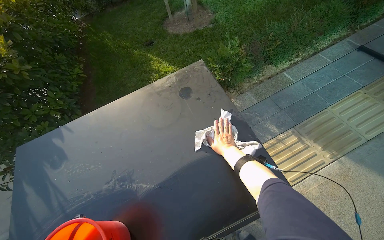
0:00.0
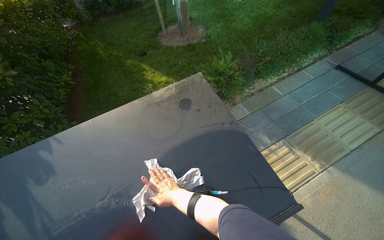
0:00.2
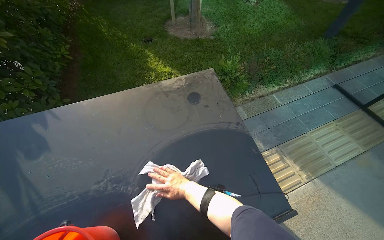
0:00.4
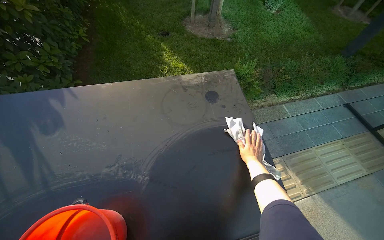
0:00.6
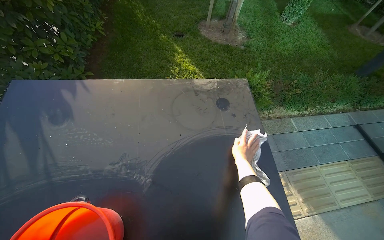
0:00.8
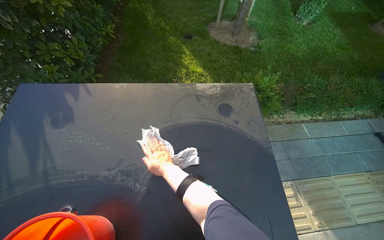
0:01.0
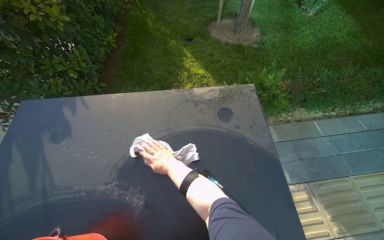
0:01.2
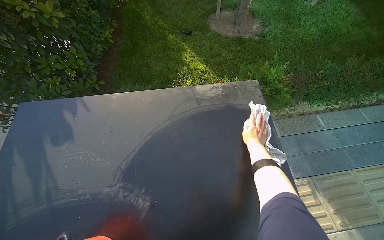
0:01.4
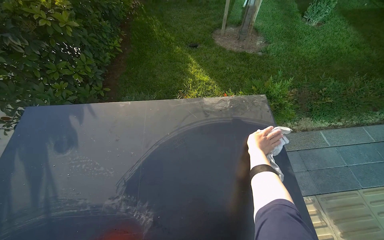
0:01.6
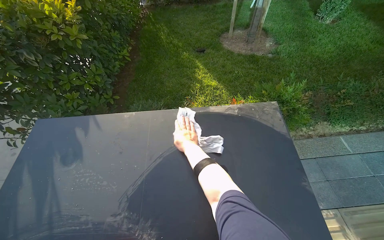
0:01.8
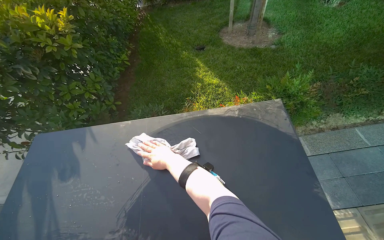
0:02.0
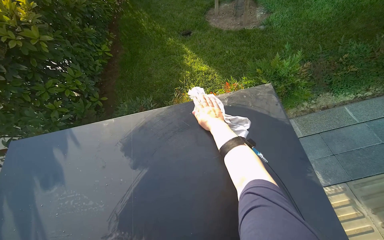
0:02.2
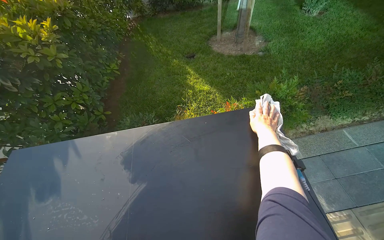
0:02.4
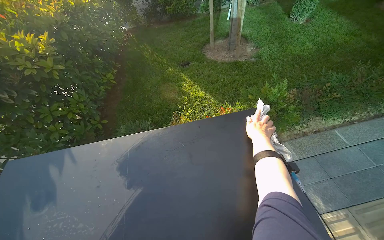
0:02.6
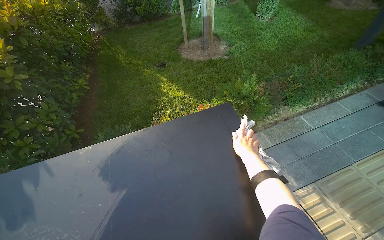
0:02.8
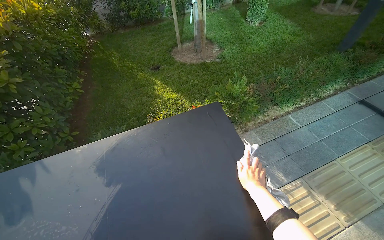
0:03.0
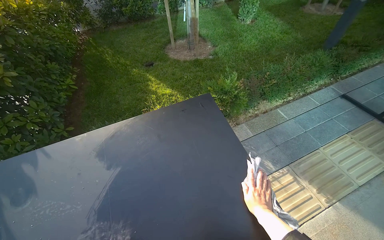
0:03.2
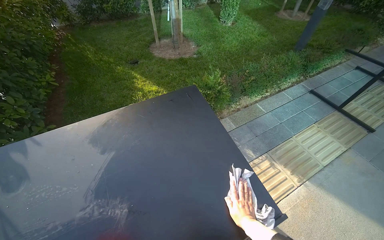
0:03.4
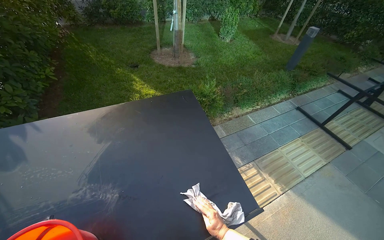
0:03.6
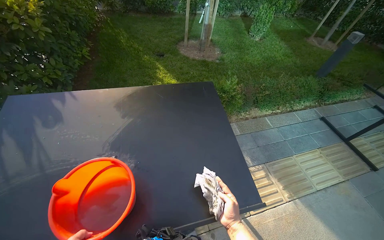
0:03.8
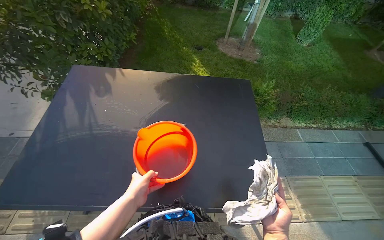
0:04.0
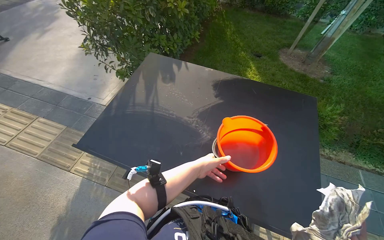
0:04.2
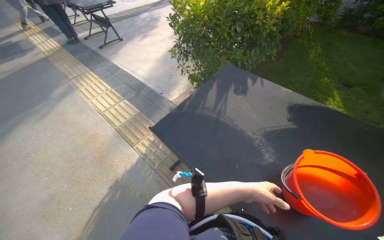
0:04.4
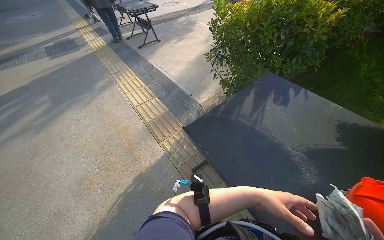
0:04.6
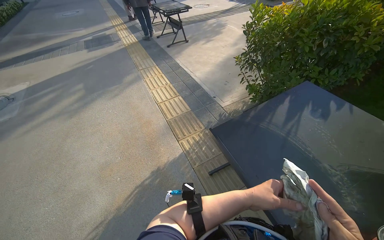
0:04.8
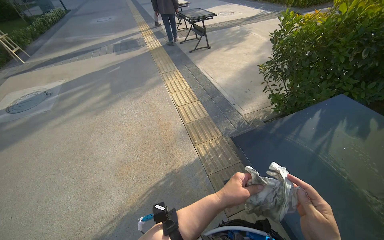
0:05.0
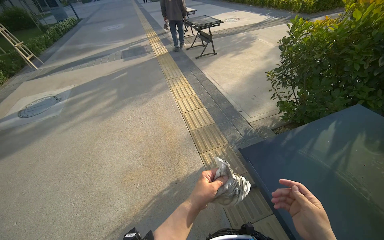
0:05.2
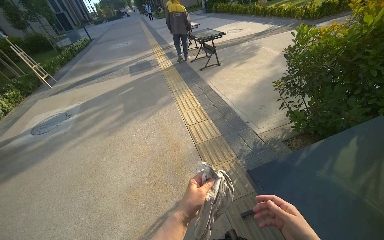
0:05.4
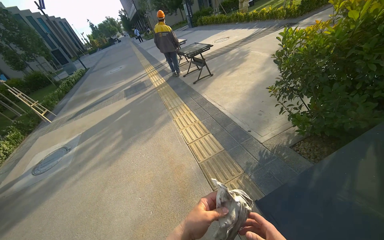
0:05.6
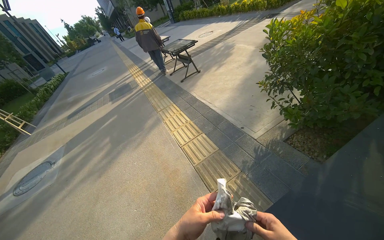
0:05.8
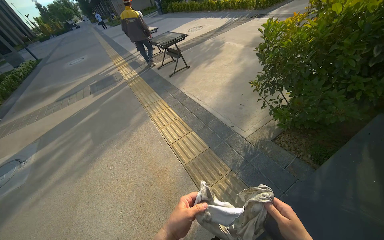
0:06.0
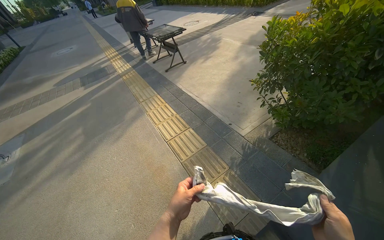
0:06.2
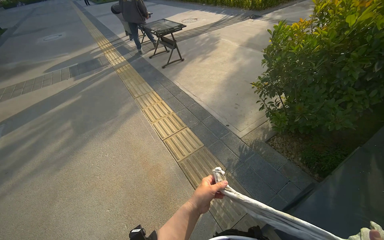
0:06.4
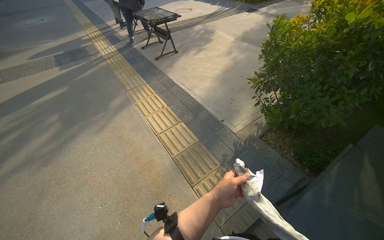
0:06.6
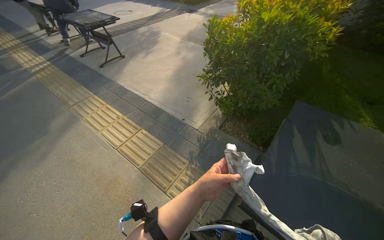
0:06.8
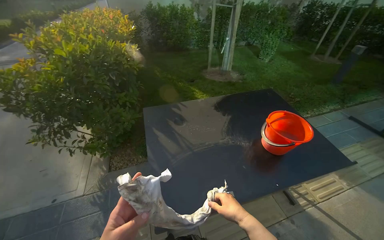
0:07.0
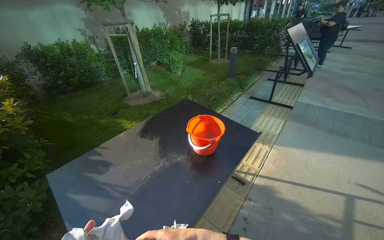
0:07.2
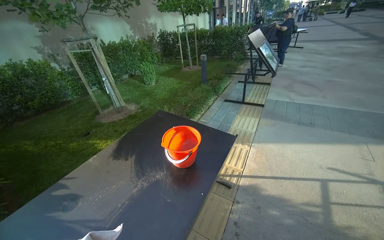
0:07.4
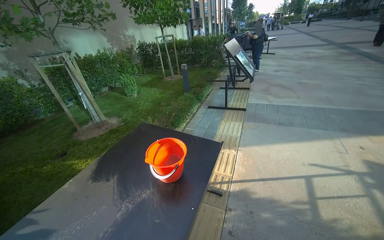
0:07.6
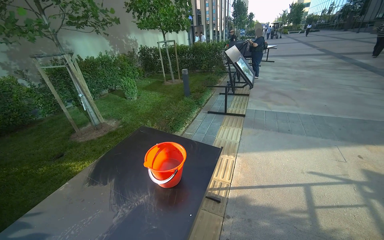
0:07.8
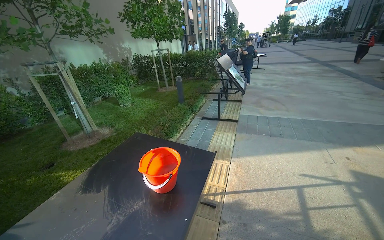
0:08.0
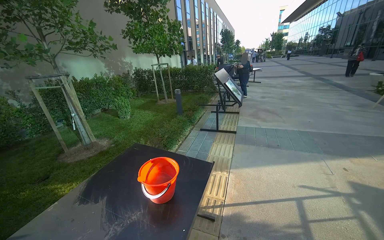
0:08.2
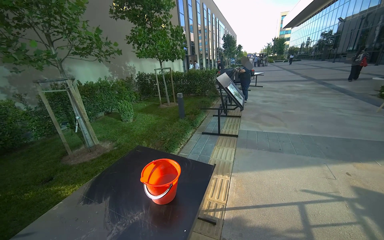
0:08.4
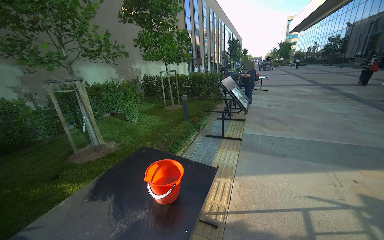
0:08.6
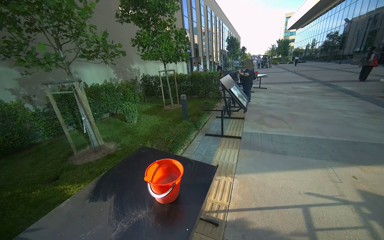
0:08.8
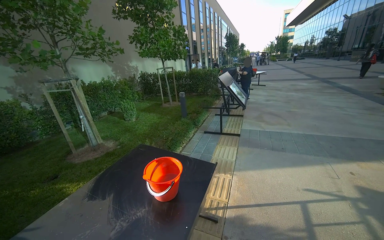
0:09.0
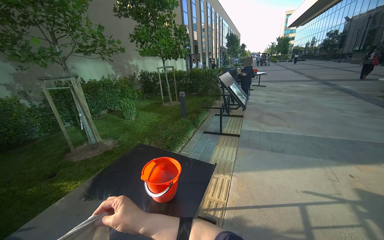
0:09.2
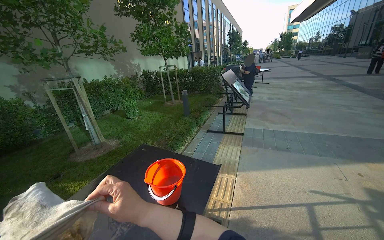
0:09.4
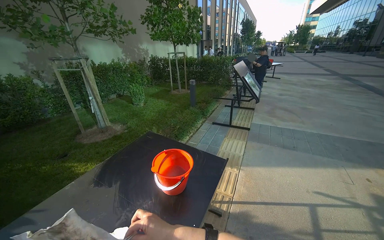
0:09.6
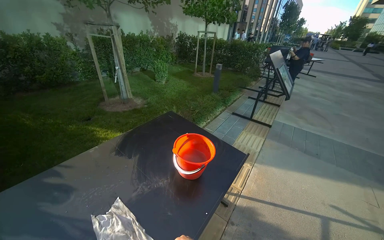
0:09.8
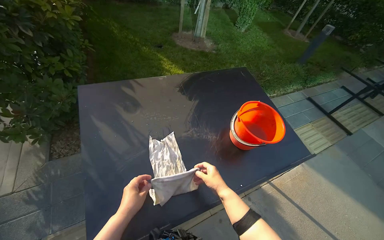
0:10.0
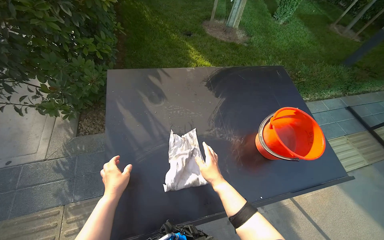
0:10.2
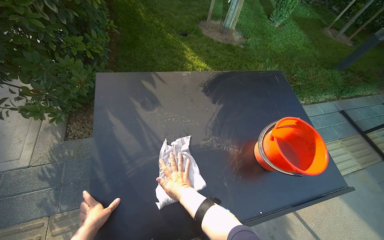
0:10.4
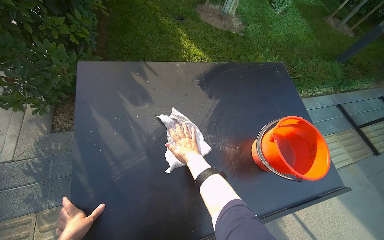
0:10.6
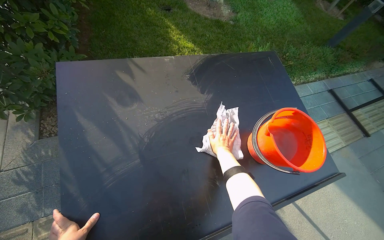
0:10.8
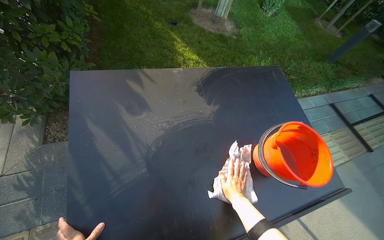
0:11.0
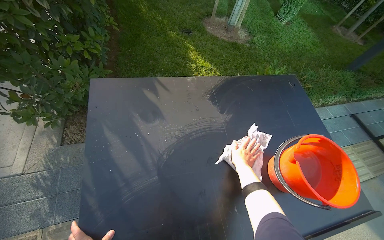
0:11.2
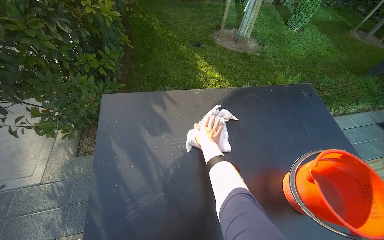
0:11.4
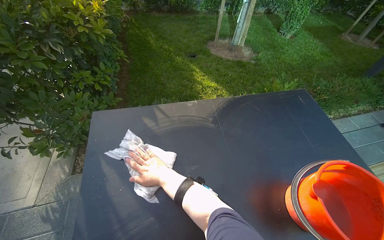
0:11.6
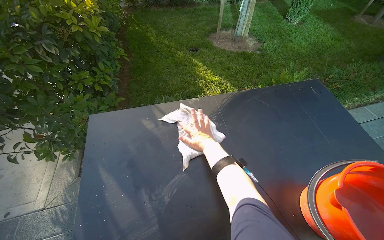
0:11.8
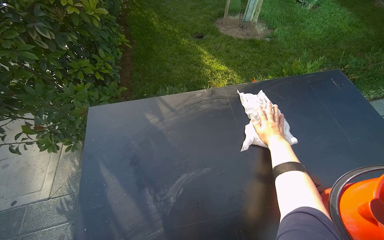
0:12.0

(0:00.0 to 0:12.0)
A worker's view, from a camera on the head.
Job: wiping surfaces.
The whole recording: Cleaning table surface. The worker pours water and uses a cloth and squeegee to clean the table surface.
0:00.0 - 0:01.6: The right hand heads to the left, covering approximately 30 cm.
0:01.6 - 0:03.0: The right hand travels to the right by some 35 cm.
0:03.0 - 0:04.4: The camera travels some 60 cm. The wearer's head swings some 65 degrees to the left.
0:04.4 - 0:06.0: The wearer moves approximately 50 cm. The camera sweeps to the left, by approximately 15 degrees.
0:06.0 - 0:07.6: The wearer's head swings about 125 degrees to the right. The camera pitches upward, by some 15 degrees.
0:09.0 - 0:10.4: The camera is carried about 40 cm. The head turns to the left by about 55 degrees. The view tips downward by some 30 degrees.
0:10.4 - 0:12.0: The right hand goes left and right, approximately 35 cm each way, reversing 2 times.

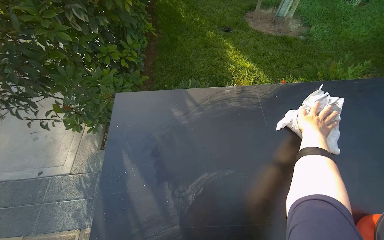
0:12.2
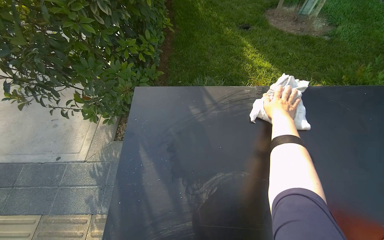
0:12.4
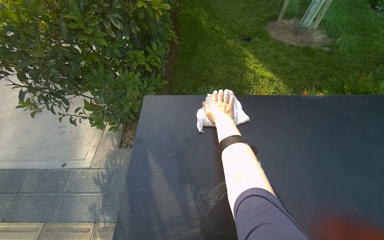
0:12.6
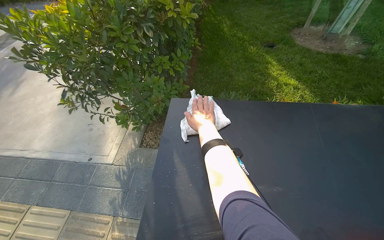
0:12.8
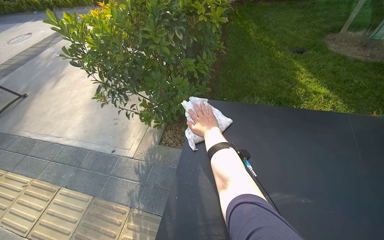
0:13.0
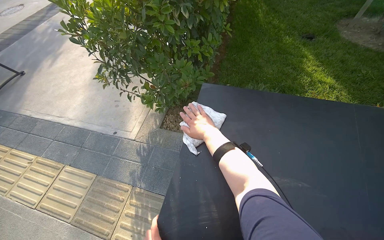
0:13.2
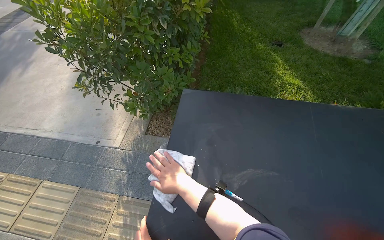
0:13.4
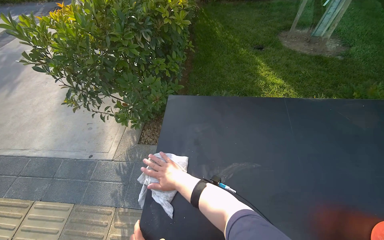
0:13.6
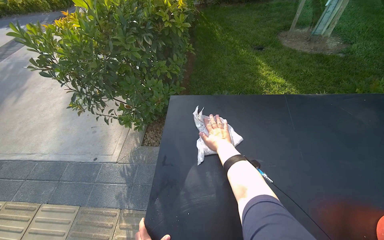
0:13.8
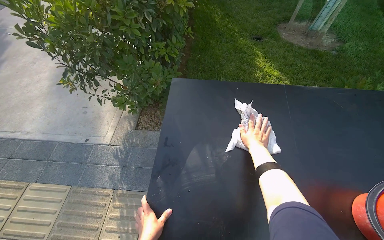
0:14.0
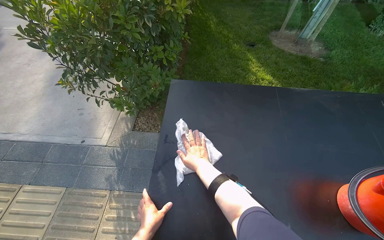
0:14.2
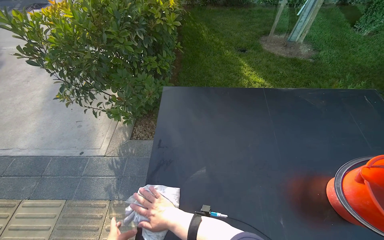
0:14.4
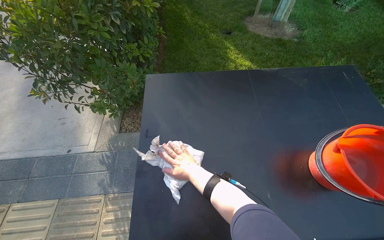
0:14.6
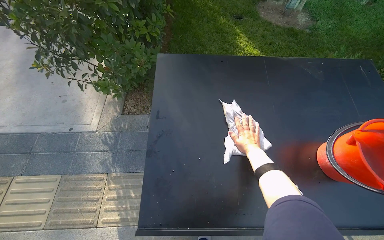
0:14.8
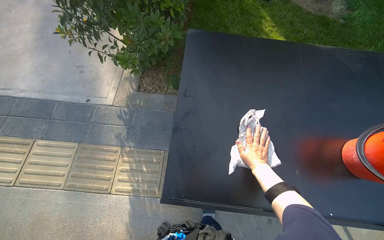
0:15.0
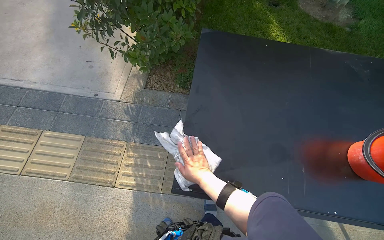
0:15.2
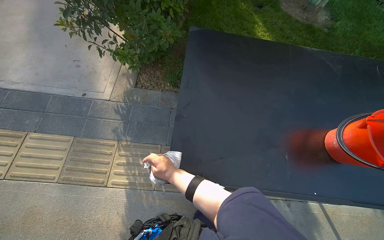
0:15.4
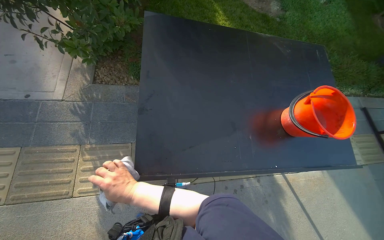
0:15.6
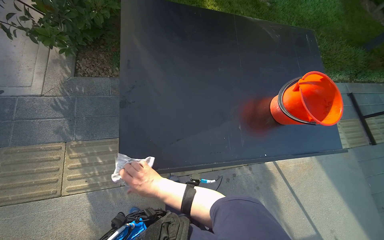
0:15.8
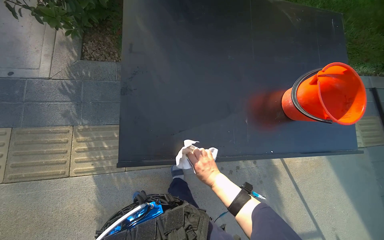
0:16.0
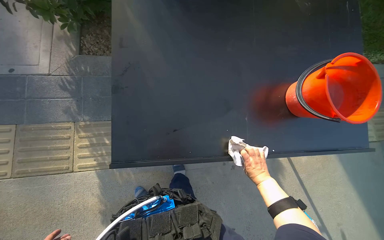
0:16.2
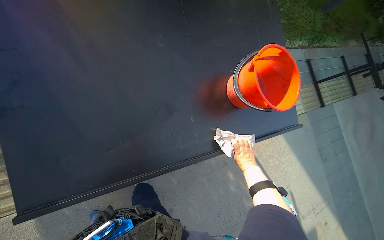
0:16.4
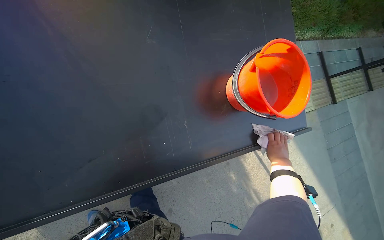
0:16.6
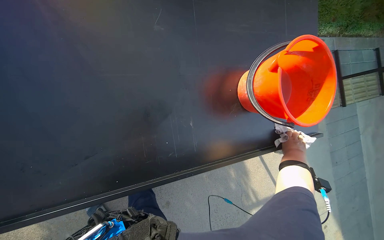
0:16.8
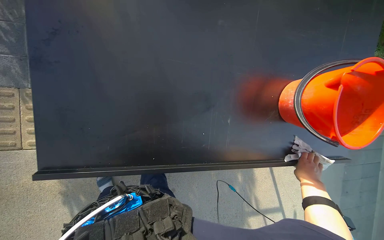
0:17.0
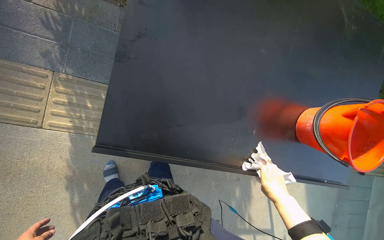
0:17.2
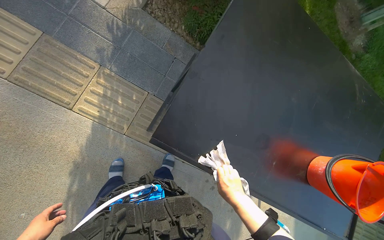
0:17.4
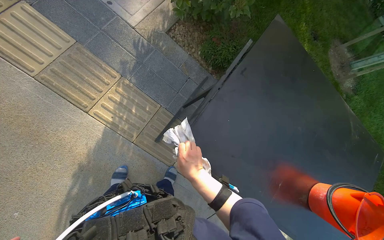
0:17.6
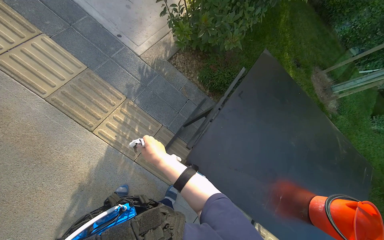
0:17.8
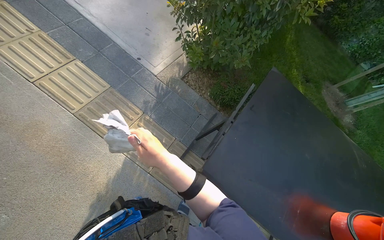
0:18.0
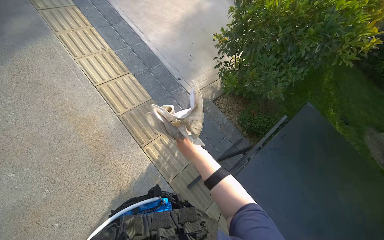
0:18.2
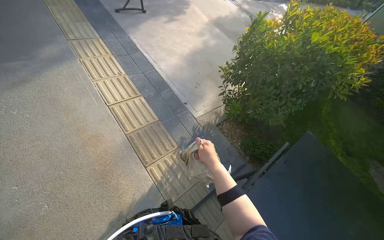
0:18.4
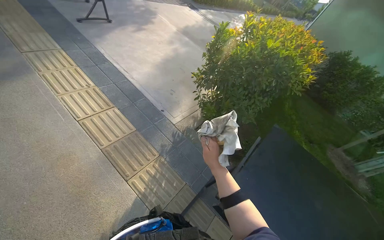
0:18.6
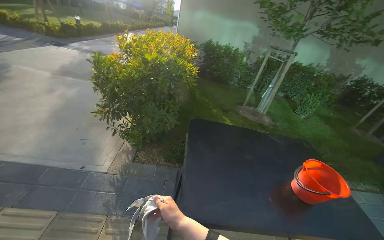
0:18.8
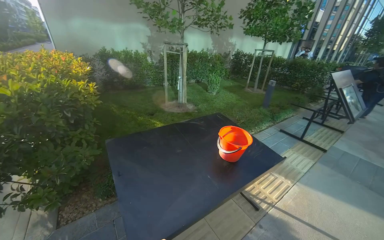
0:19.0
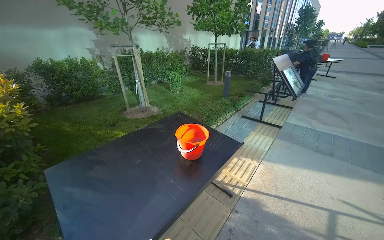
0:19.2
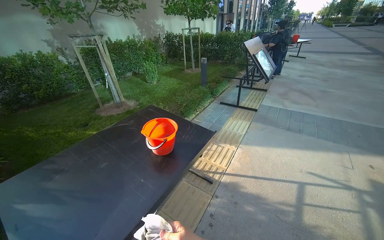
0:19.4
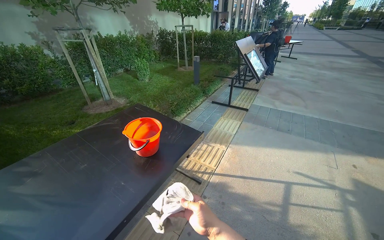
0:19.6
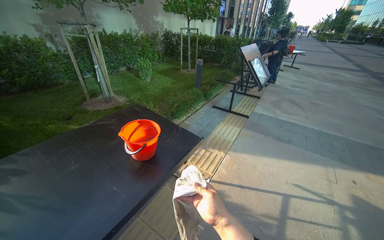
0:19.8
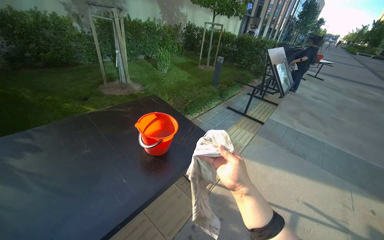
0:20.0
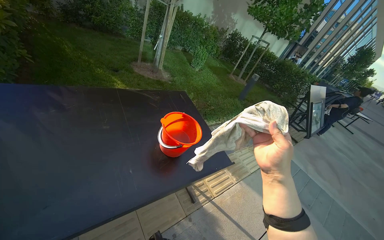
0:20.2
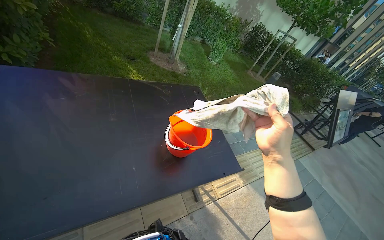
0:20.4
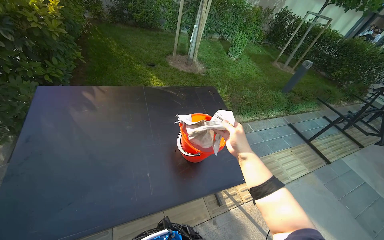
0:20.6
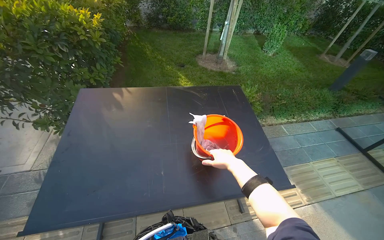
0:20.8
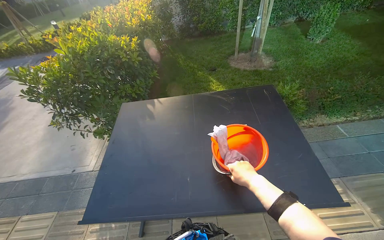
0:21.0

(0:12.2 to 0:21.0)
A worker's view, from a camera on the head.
Job: wiping surfaces.
The whole recording: Cleaning table surface. The worker pours water and uses a cloth and squeegee to clean the table surface.
0:12.2 - 0:13.6: The right hand shifts roughly 60 cm to the left.
0:13.6 - 0:15.2: The camera pitches downward, by approximately 15 degrees. The right hand moves left and right over approximately 30 cm, changing direction 3 times.
0:15.2 - 0:16.6: The head turns to the right by about 30 degrees. The camera pitches downward, by some 20 degrees. The right hand moves to the right, some 70 cm.
0:16.6 - 0:18.0: The wearer moves about 60 cm. The camera pitches upward, by about 30 degrees. Everything in view rotates some 50 degrees clockwise.
0:18.0 - 0:19.6: The camera travels about 60 cm. The head rotates about 95 degrees to the right. The view tilts approximately 20 degrees upward.
0:19.6 - 0:21.0: The camera travels roughly 40 cm. The wearer's head swings about 60 degrees to the left.
